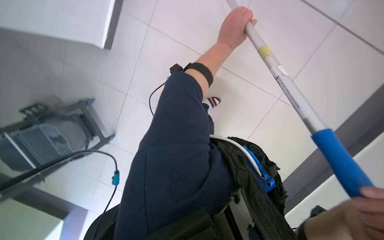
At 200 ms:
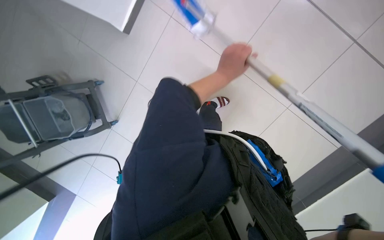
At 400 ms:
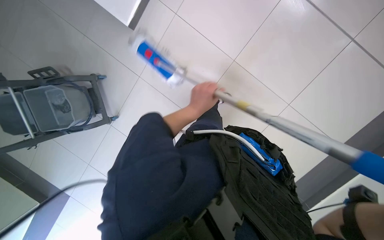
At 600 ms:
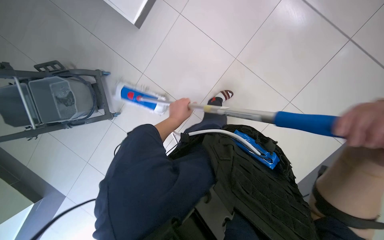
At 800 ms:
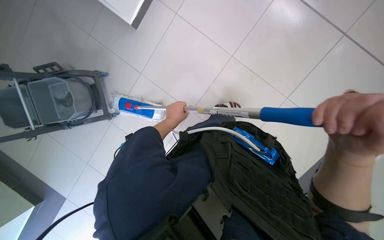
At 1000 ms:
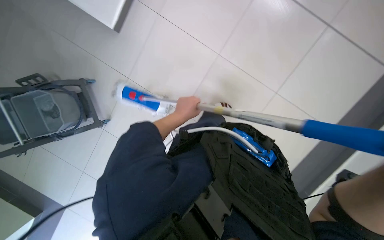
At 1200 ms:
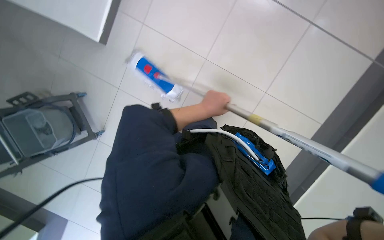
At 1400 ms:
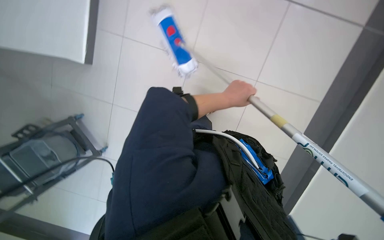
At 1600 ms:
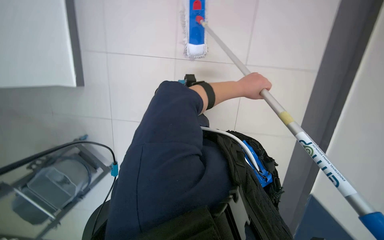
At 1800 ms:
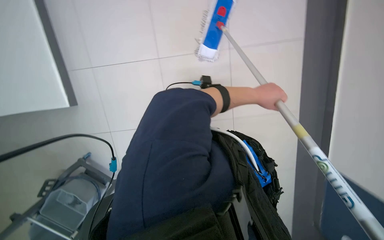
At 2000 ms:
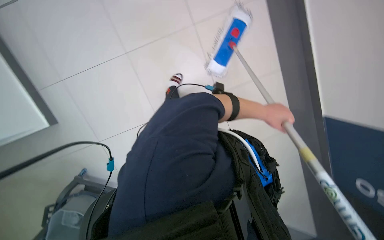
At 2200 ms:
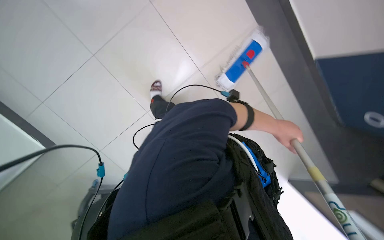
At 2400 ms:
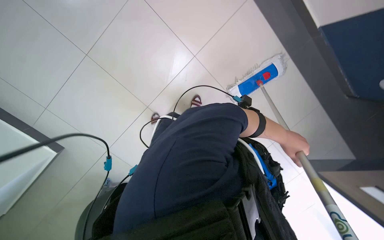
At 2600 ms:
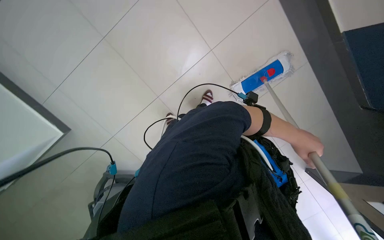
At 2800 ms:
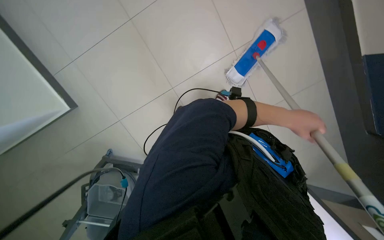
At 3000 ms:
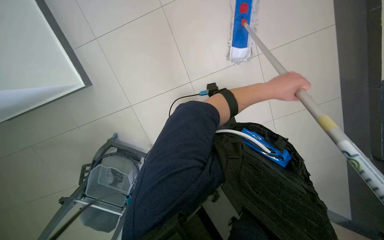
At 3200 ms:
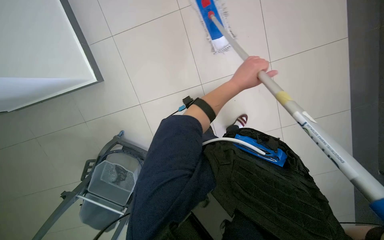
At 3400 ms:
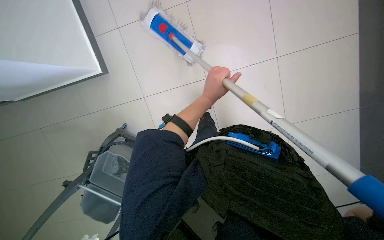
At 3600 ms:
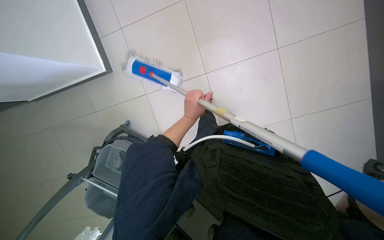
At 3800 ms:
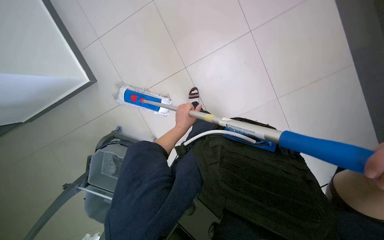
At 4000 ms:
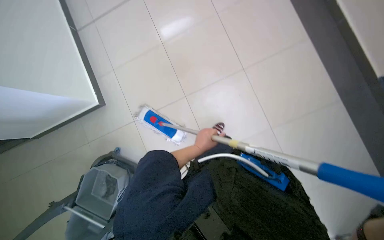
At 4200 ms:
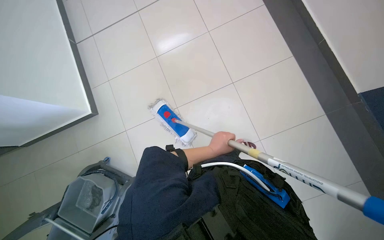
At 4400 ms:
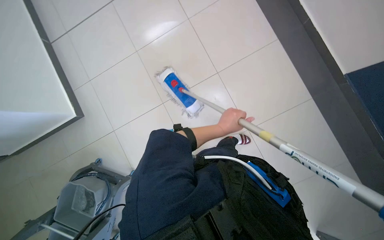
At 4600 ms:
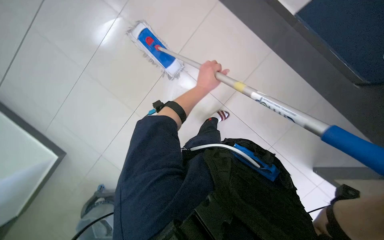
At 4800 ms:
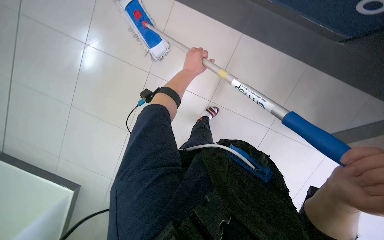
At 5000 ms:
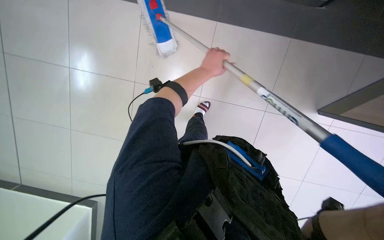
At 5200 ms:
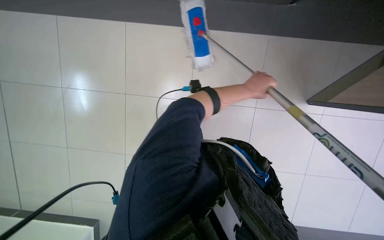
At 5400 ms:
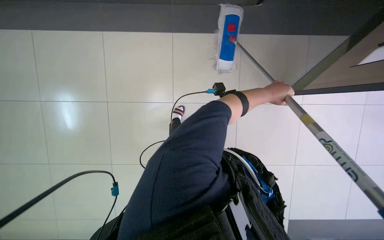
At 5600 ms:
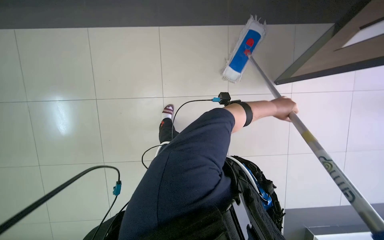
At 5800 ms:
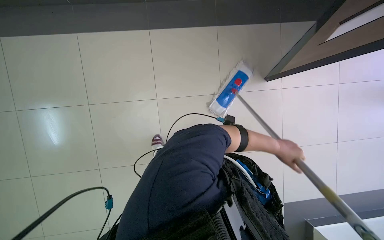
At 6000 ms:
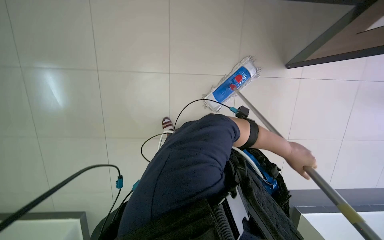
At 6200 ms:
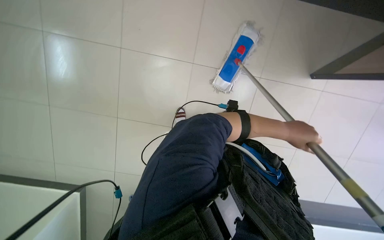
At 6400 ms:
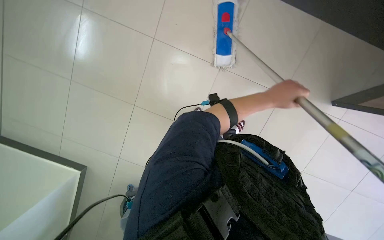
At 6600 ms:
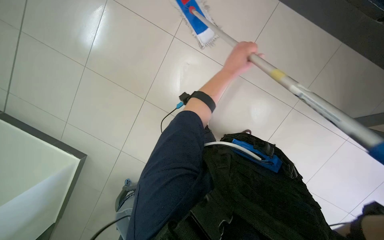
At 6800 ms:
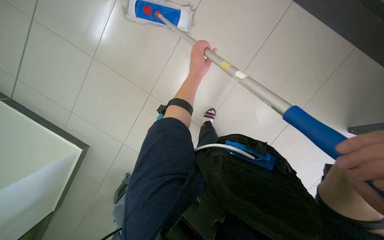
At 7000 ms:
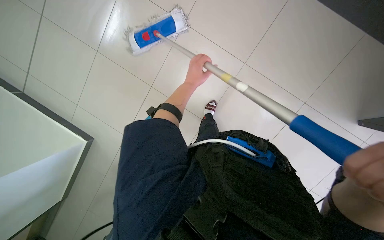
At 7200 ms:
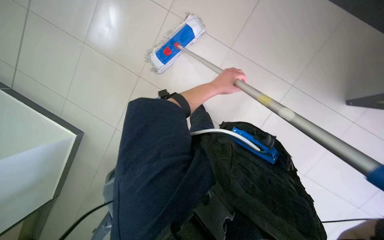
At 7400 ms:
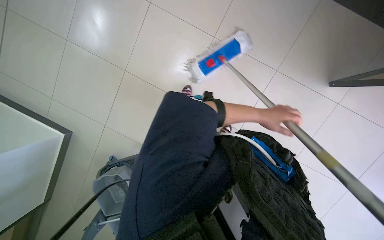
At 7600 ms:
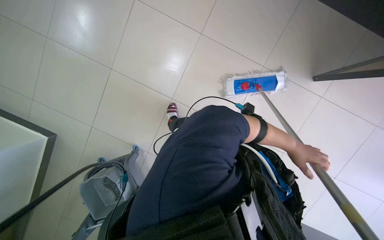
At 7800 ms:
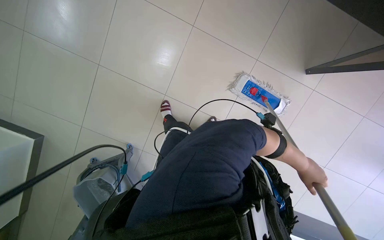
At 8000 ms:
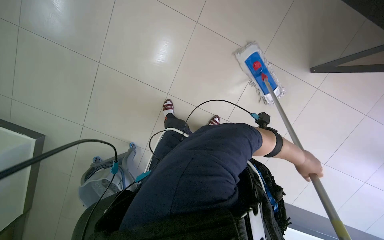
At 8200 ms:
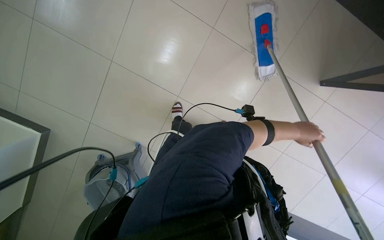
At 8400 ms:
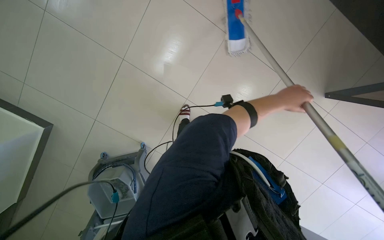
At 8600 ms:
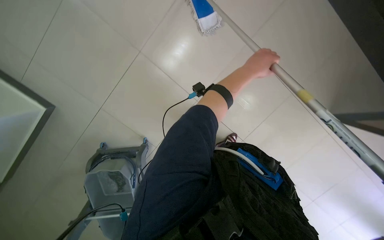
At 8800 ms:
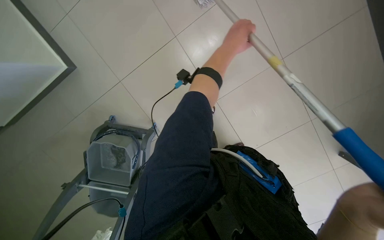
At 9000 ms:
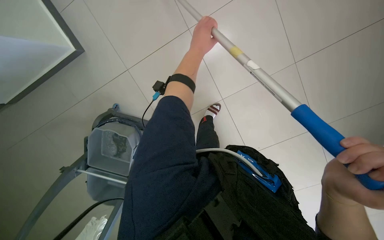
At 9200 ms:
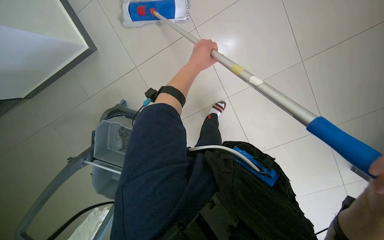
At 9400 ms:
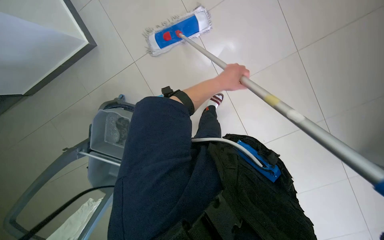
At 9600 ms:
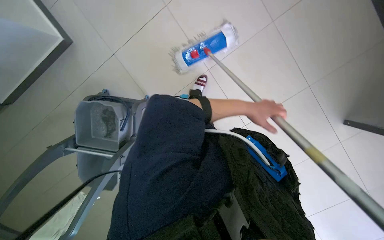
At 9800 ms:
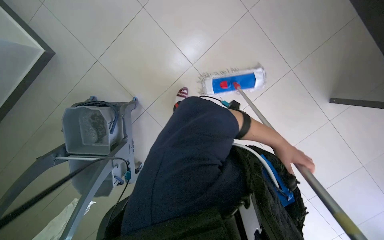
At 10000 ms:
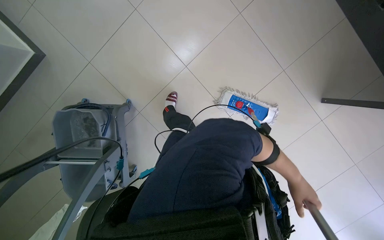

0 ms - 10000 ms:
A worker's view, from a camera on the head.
Job: mopping floor.
The whole recording: Mopping tiled floor. The worker mops the tiled floor with a long-handled mop.
0 ms - 1400 ms: The left hand is displaced down the picture by roughly 15 cm.
1400 ms - 2800 ms: The left hand shifts roughly 25 cm to the right.
2800 ms - 4200 ms: The view tips upward by approximately 25 degrees. The left hand heads to the left and down the picture, covering approximately 25 cm.
4200 ms - 5800 ms: The left hand goes some 40 cm to the right.
8600 ms - 10000 ms: The left hand shifts roughly 70 cm down the picture, farther from the camera and to the right.

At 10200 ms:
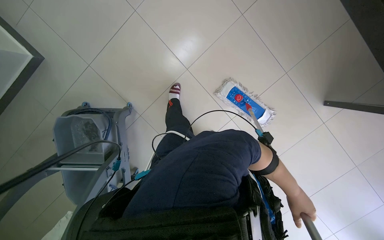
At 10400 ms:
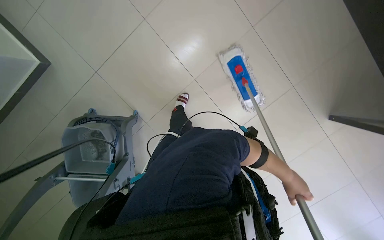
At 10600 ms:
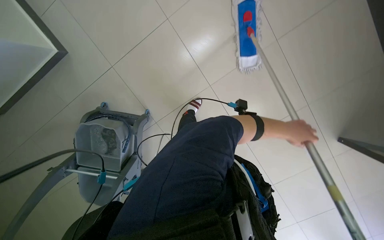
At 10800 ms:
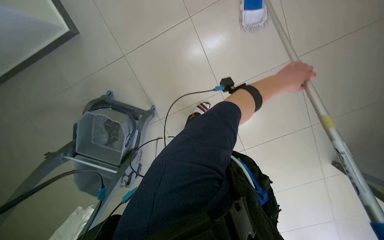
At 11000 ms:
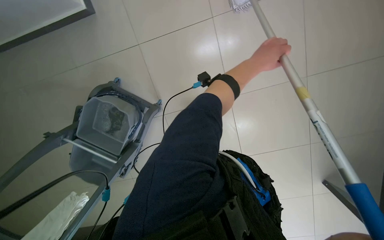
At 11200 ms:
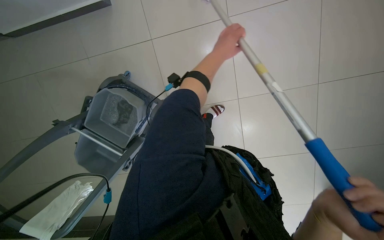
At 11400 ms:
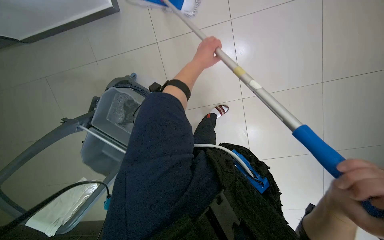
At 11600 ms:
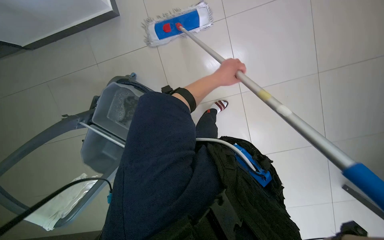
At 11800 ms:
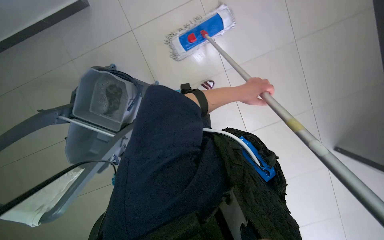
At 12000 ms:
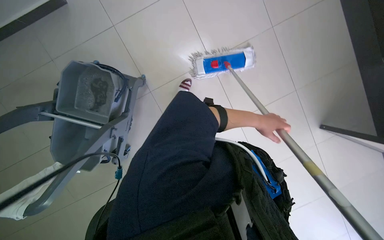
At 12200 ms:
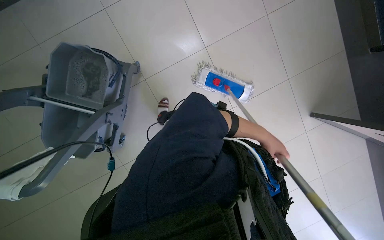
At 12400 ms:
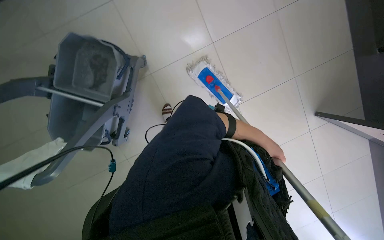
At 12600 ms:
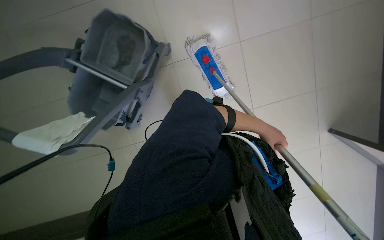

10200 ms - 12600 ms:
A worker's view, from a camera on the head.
Job: mopping floor.
The whole recording: Mopping tiled floor. The worker mops the tiled floor with a long-handled mop.
10200 ms - 11400 ms: The left hand is displaced up the picture and to the left by roughly 80 cm.
11400 ms - 12600 ms: The left hand moves to the right and down the picture, about 35 cm.

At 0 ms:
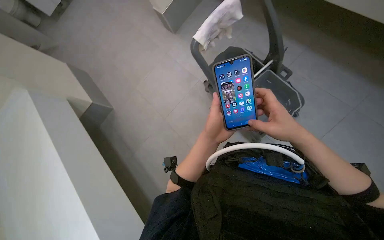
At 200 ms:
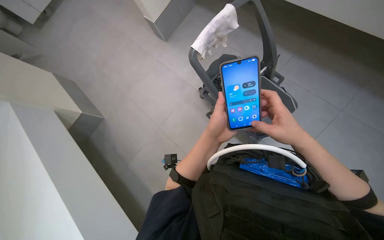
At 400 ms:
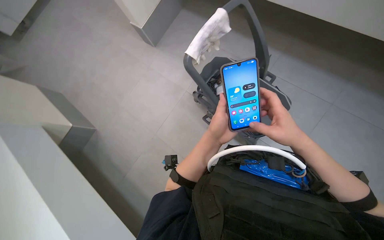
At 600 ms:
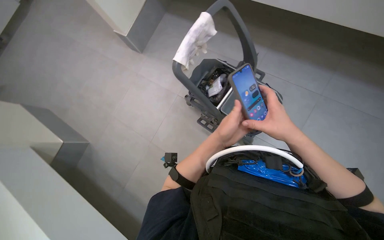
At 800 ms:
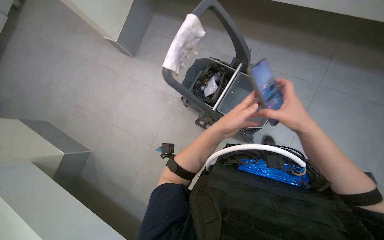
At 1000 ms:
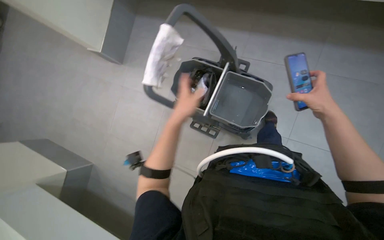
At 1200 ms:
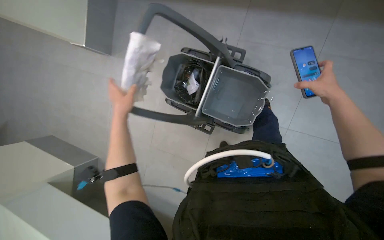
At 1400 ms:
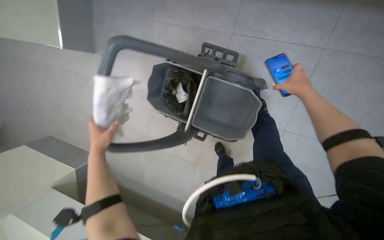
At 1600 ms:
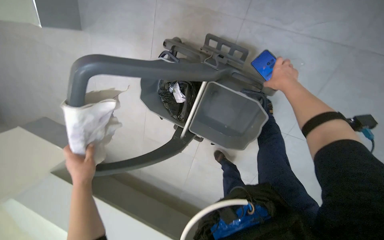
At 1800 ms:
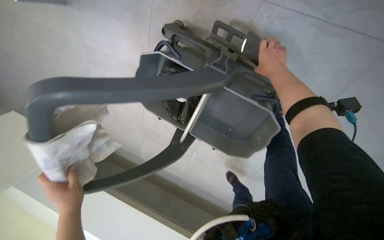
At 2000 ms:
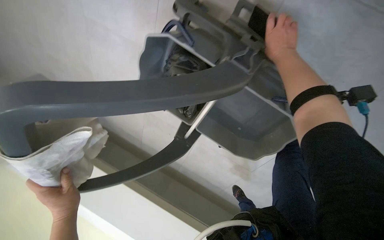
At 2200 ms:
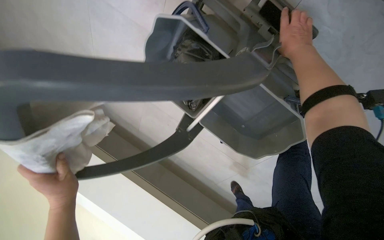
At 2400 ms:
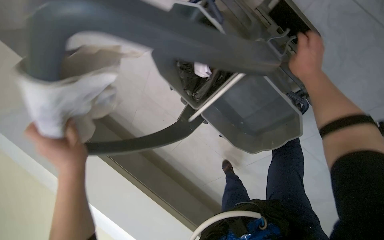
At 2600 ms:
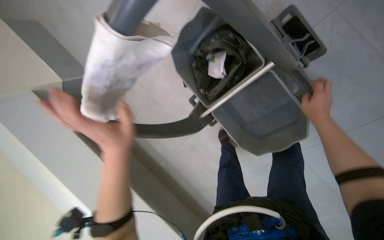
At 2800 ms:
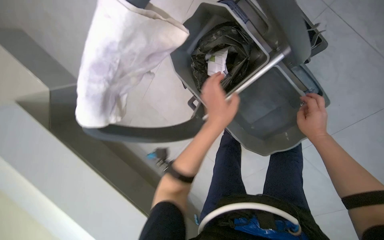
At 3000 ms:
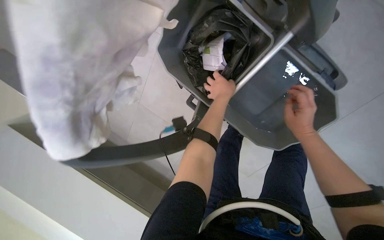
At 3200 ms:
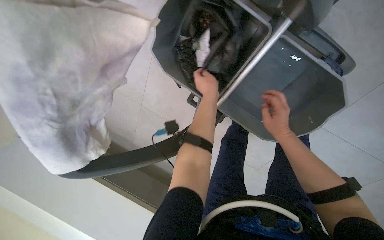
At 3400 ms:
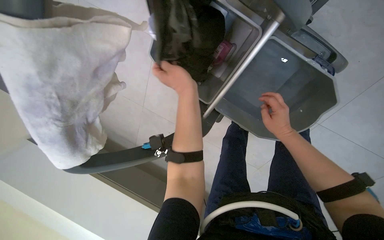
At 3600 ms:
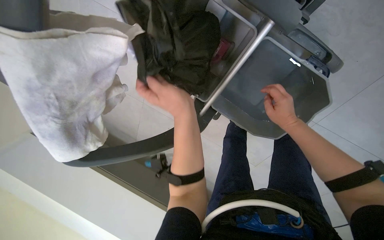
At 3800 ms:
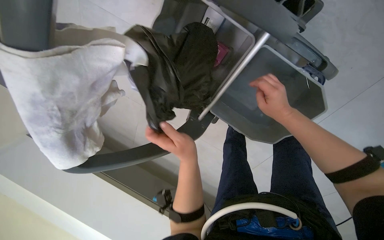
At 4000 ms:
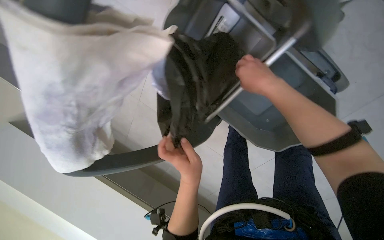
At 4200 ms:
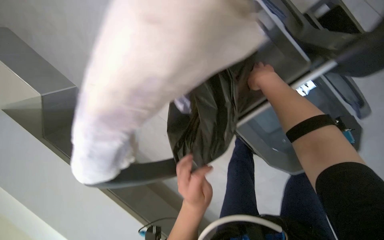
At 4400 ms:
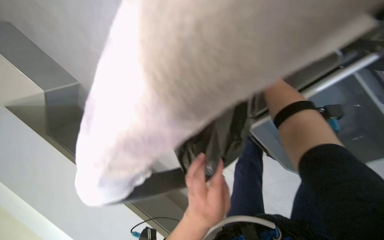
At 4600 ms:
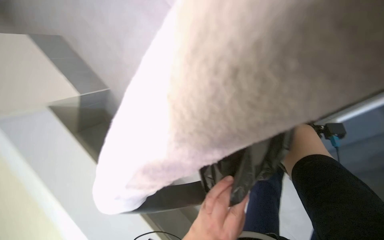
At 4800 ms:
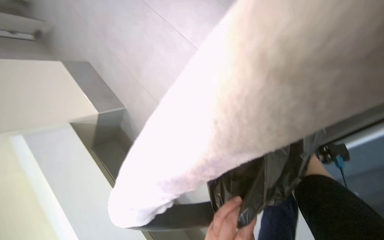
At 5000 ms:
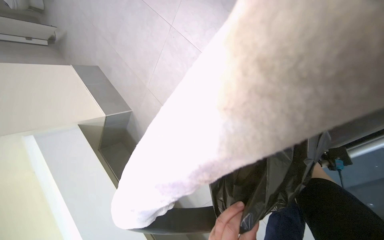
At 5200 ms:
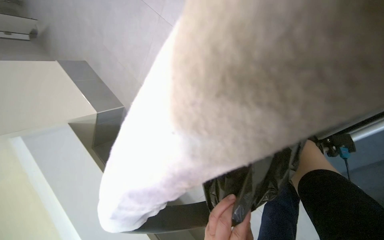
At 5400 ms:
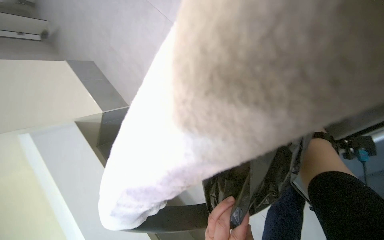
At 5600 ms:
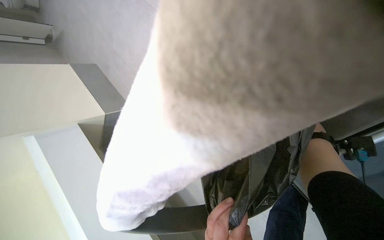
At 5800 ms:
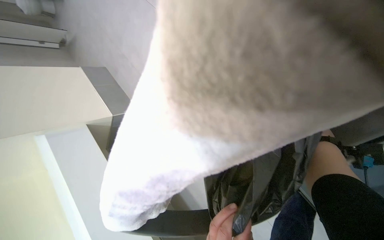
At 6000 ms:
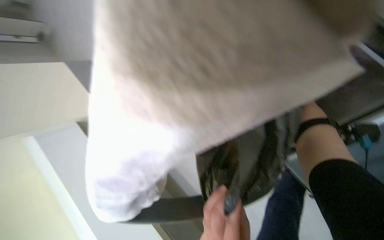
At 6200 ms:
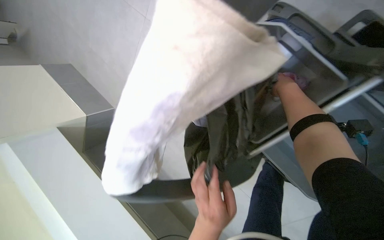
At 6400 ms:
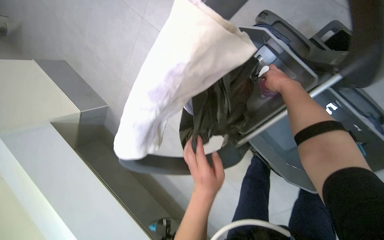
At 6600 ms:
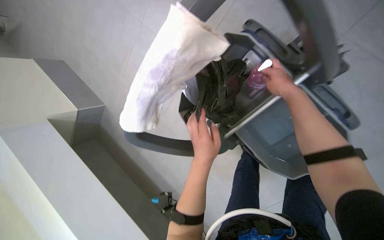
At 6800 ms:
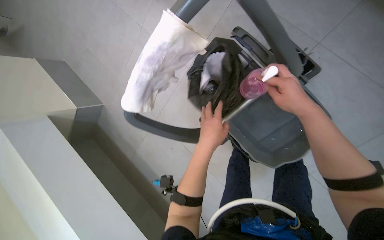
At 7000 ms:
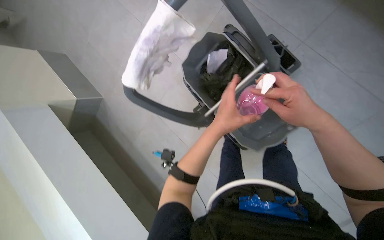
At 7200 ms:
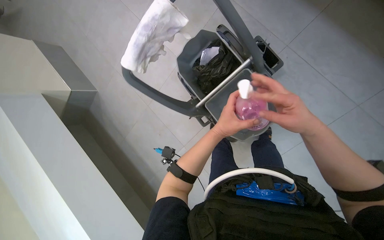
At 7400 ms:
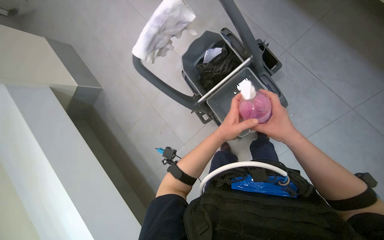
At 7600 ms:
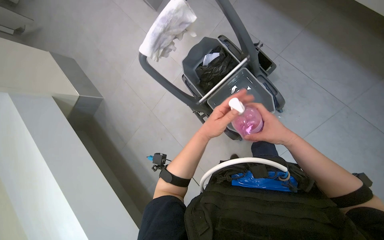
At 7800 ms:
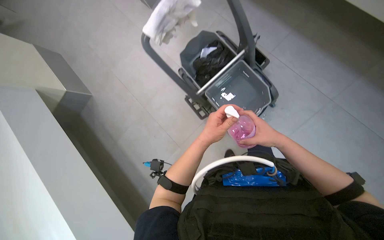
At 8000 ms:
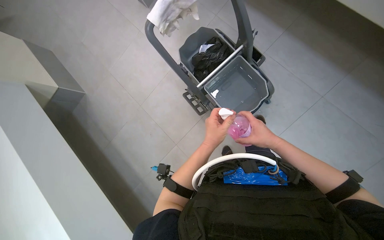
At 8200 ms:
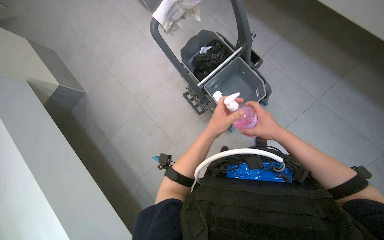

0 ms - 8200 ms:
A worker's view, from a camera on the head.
Job: organizing items.
The whole recording: Organizing cleaning cart and tools. The worker organizes the cleaning cart by removing a trash bag, adding solution, and arranging the mop and bottle.
0 ms - 1600 ms: The camera is carried roughly 60 cm. The wearer looks roughly 20 degrees further downward.
1600 ms - 3200 ms: The wearer looks approximately 25 degrees further downward.
6600 ms - 8200 ms: The right hand shifts about 30 cm down the picture.
